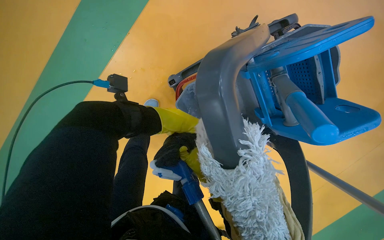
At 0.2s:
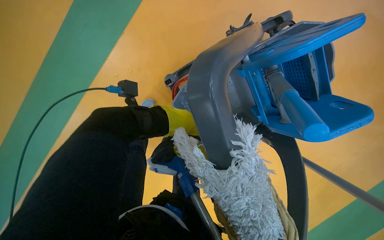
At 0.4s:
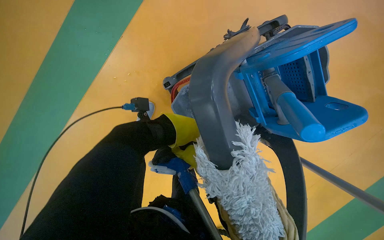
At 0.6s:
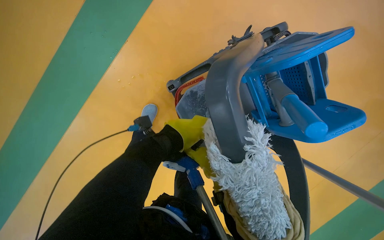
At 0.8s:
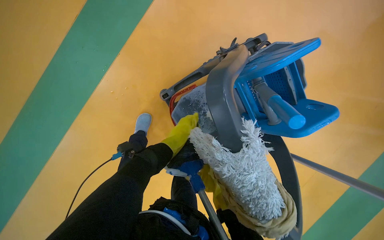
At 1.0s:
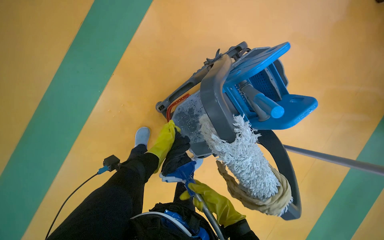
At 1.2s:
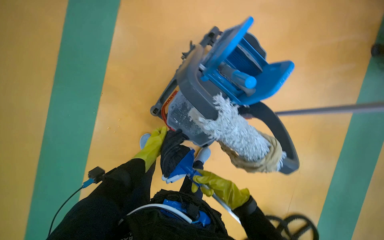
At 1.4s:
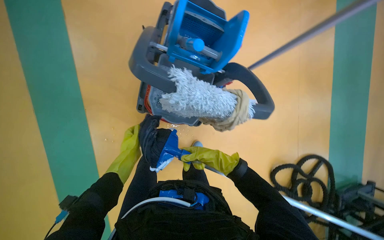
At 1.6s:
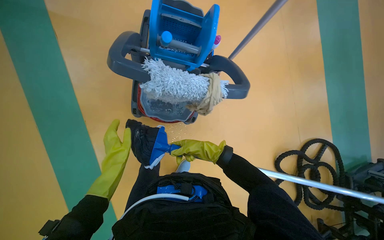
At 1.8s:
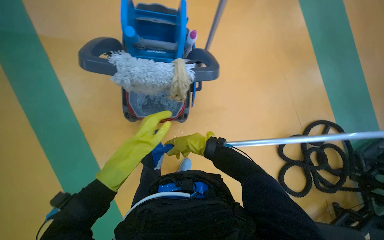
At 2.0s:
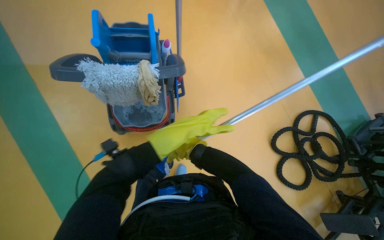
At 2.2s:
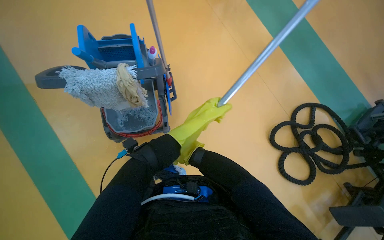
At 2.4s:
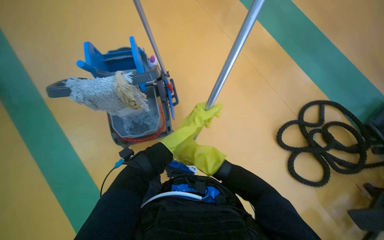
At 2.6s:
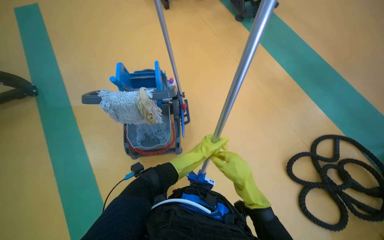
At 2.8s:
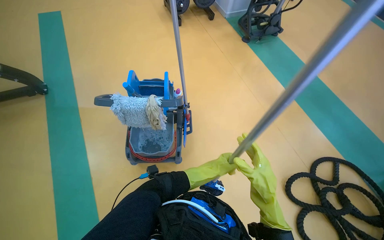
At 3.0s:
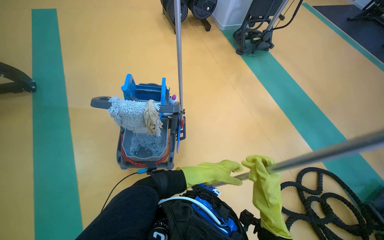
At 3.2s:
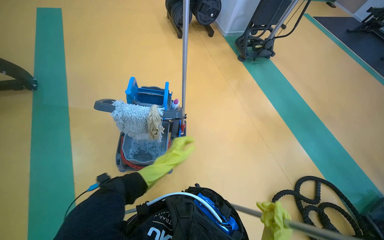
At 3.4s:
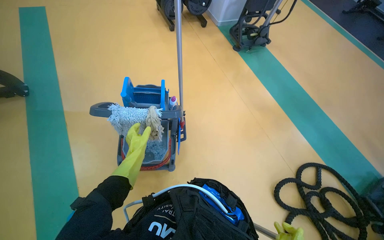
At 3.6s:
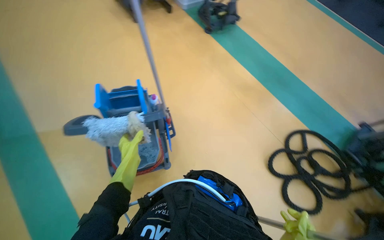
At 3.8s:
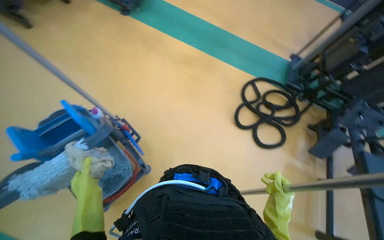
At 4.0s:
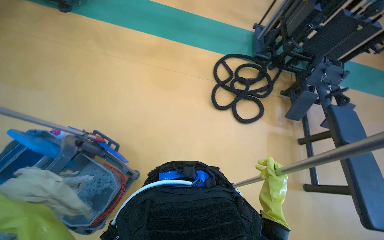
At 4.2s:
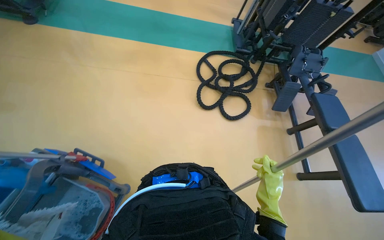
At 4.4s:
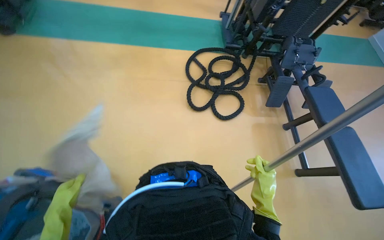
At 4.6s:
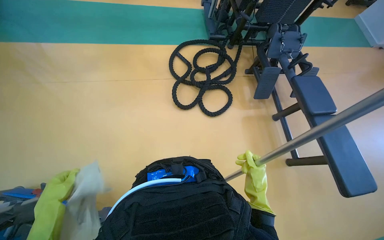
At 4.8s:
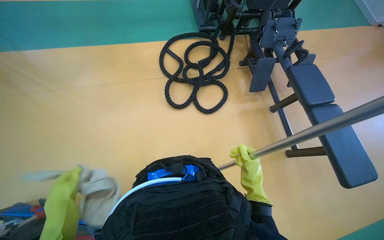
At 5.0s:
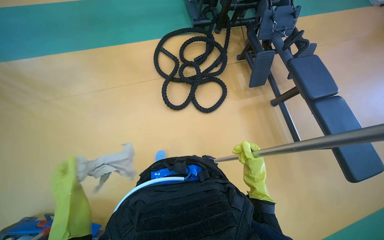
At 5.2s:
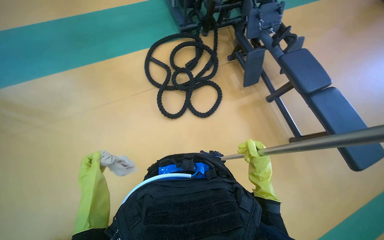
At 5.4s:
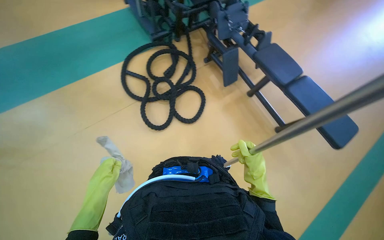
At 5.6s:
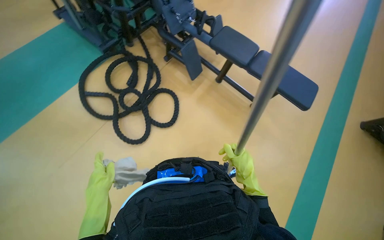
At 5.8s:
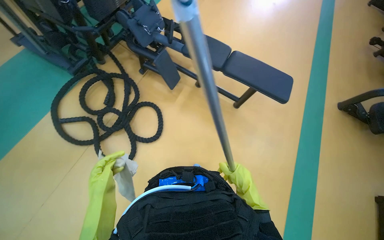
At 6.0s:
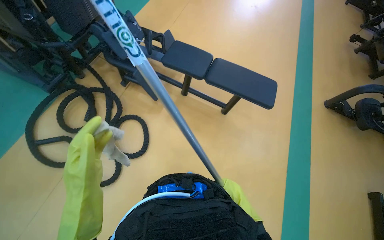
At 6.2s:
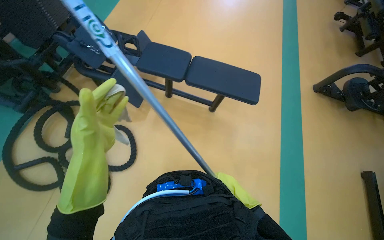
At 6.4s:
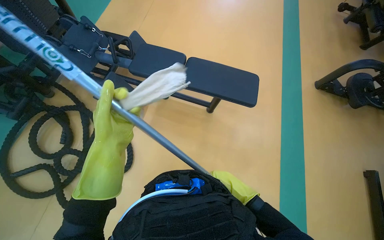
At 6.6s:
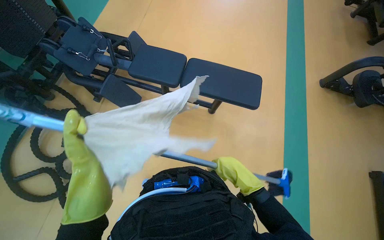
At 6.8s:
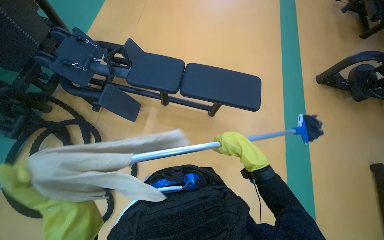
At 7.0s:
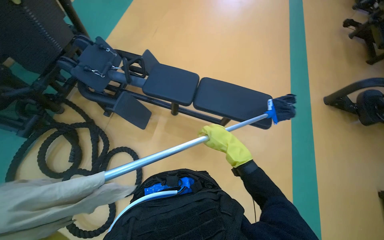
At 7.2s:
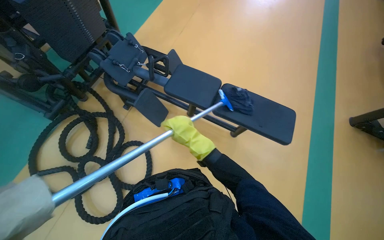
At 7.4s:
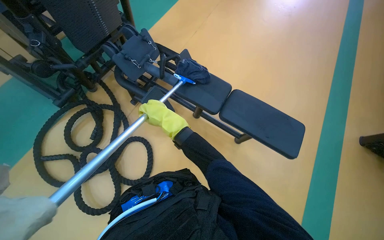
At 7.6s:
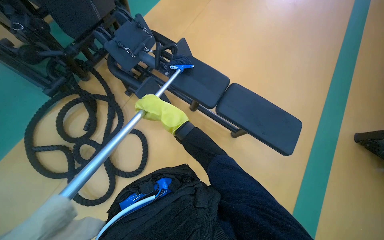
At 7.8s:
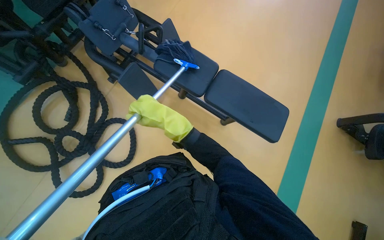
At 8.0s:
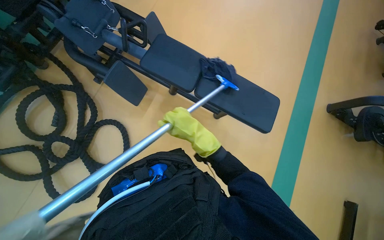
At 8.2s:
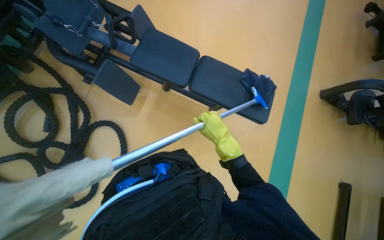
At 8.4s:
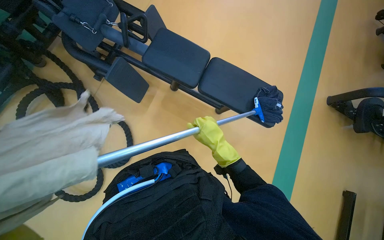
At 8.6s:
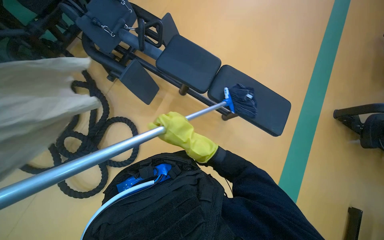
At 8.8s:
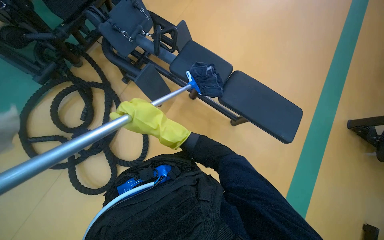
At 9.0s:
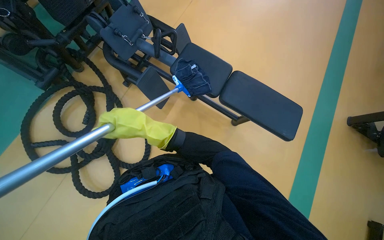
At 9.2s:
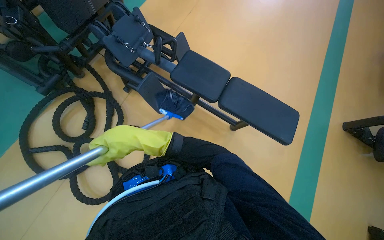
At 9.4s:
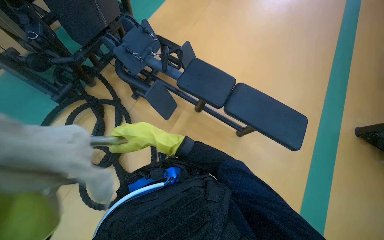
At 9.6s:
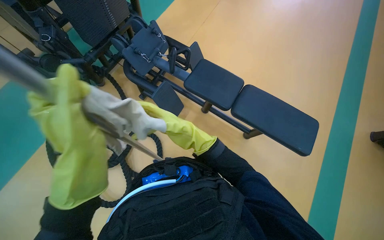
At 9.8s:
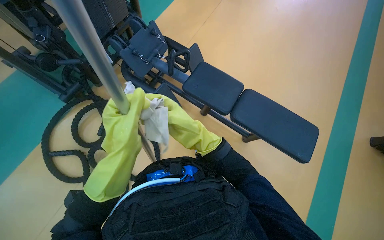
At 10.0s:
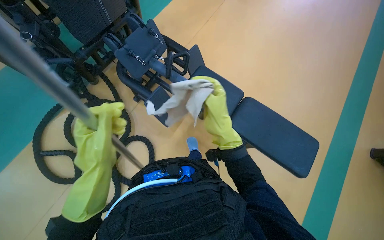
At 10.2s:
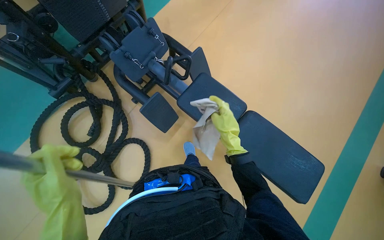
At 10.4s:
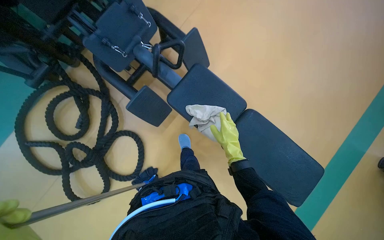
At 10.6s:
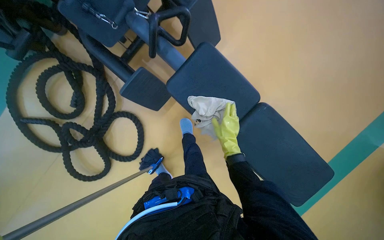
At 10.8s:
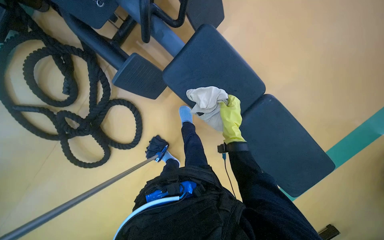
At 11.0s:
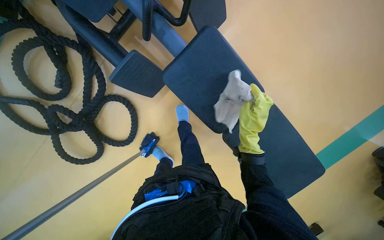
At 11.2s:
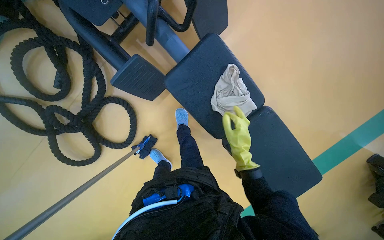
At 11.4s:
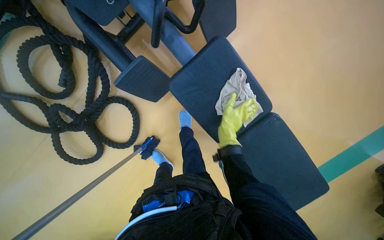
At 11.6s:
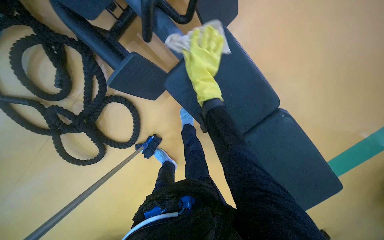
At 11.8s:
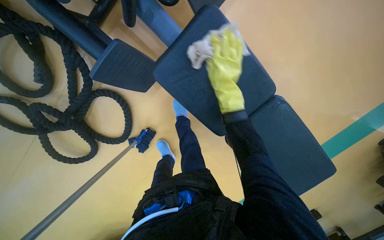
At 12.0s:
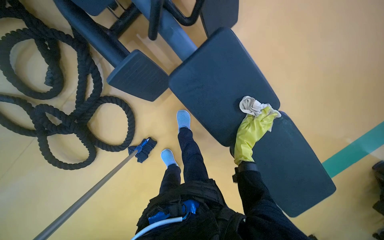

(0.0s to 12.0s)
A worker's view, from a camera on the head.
Job: preparing cleaning supplies.
The whole recording: Preparing mop for floor cleaning. The worker prepares the mop for floor cleaning by dipping and wringing it in the bucket.
0.0s - 1.6s: The scene turns roughly 55 degrees counterclockwise in the picture.
1.6s - 3.0s: The wearer looks roughly 25 degrees further upward.
3.0s - 4.4s: The head rotates approximately 65 degrees to the right. The camera pitches downward, by some 20 degrees.
4.4s - 6.0s: The camera travels roughly 60 cm. The wearer's head swings roughly 65 degrees to the right.
6.0s - 7.6s: The right hand heads up the picture and to the left, covering approximately 60 cm.
7.6s - 9.0s: The right hand reaches roughly 25 cm to the right, then returns.
9.0s - 10.4s: The camera travels approximately 50 cm.
10.4s - 12.0s: The camera pitches downward, by roughly 20 degrees.

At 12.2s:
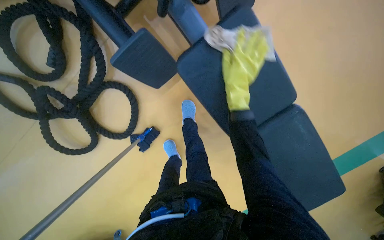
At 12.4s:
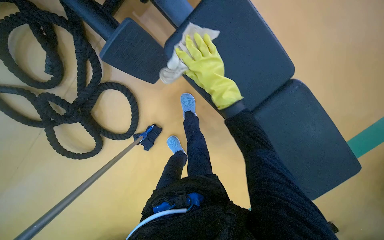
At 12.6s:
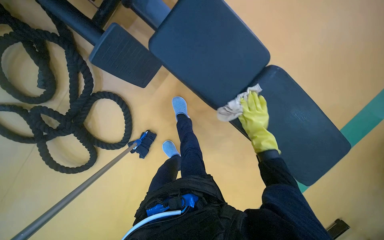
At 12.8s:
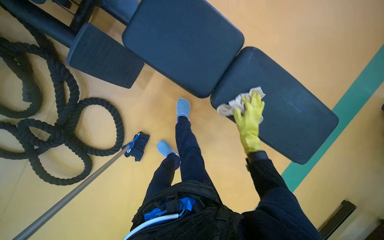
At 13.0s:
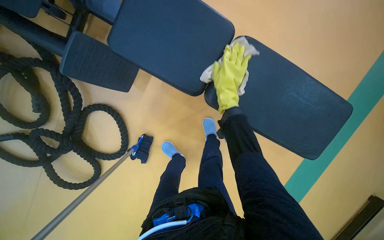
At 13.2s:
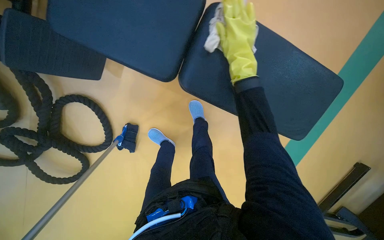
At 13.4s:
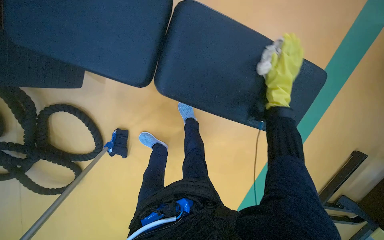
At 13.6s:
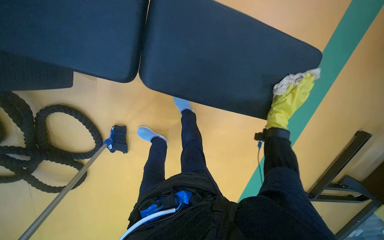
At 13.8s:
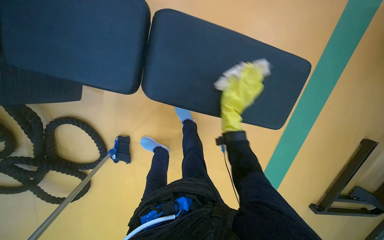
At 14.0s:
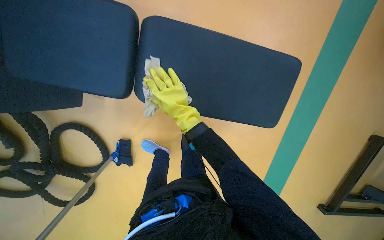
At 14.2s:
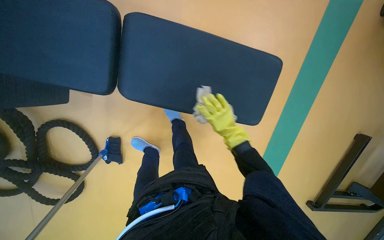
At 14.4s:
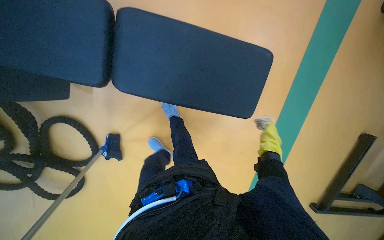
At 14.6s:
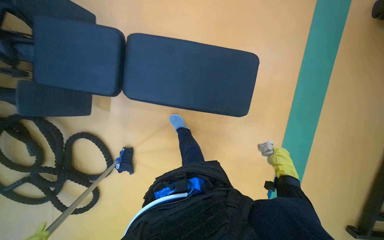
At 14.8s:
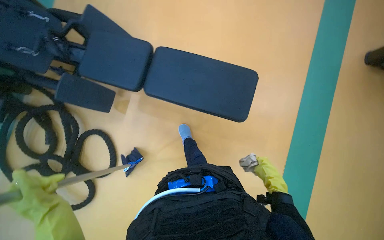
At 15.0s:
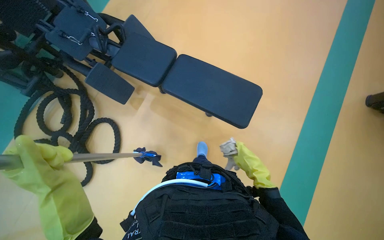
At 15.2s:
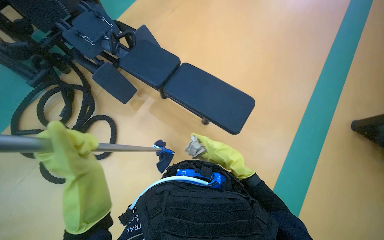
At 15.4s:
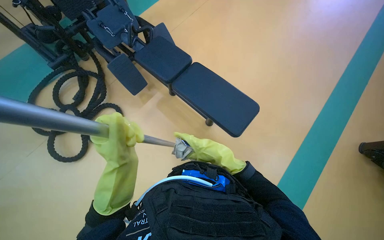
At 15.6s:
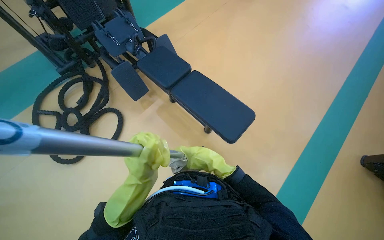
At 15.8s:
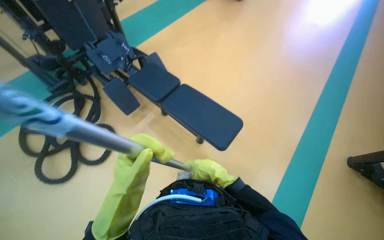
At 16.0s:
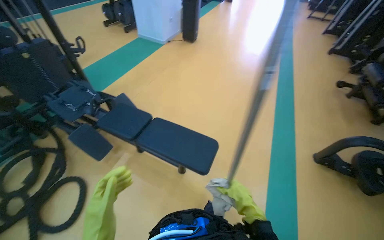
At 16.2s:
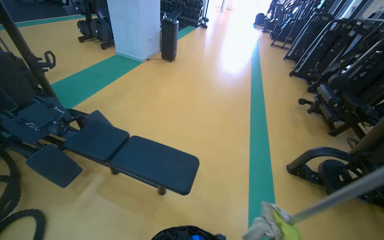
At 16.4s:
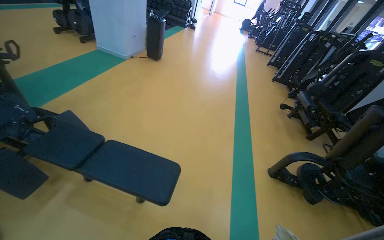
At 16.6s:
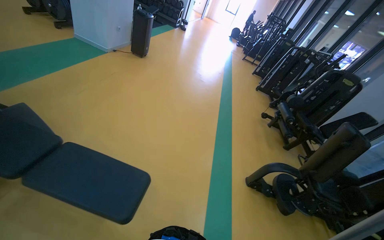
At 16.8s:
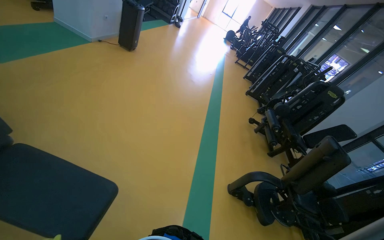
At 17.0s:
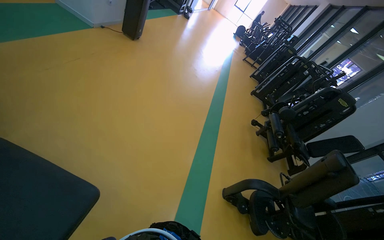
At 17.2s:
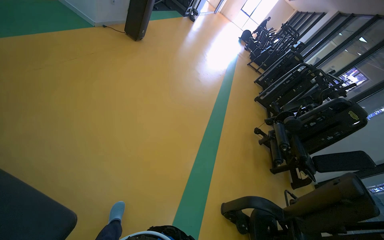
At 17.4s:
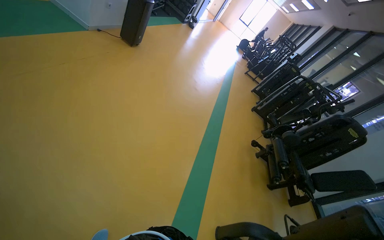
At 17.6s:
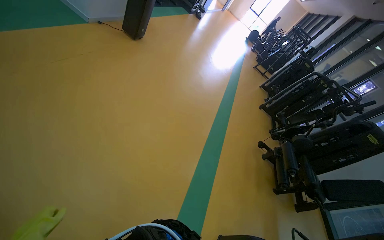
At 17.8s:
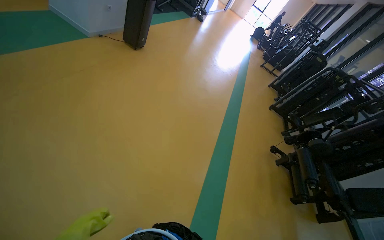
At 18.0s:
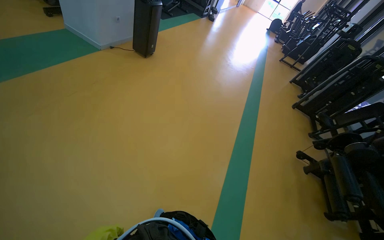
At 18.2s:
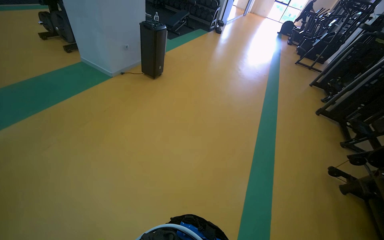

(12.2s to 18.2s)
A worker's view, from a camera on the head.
Job: preparing cleaning supplies.
The whole recording: Preparing mop for floor cleaning. The worker prepares the mop for floor cleaning by dipping and wringing it in the bucket.
12.2s - 13.8s: The wearer moves to the right, roughly 50 cm. The scene rotates counterclockwise by some 35 degrees.
13.8s - 15.2s: The camera is carried some 60 cm. The wearer looks approximately 35 degrees further upward.
15.2s - 16.6s: The camera is aimed roughly 30 degrees further to the right. The camera pitches upward, by about 30 degrees.
16.6s - 18.2s: The wearer moves some 1 m. The camera is aimed approximately 15 degrees further to the left.

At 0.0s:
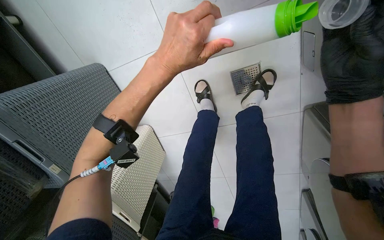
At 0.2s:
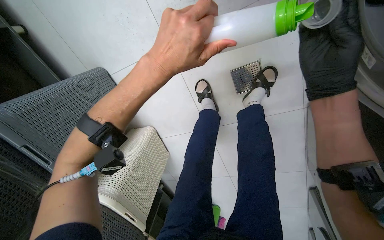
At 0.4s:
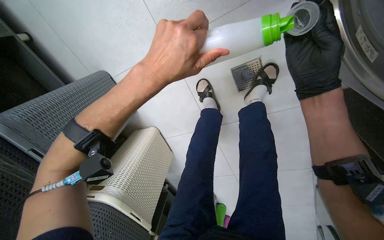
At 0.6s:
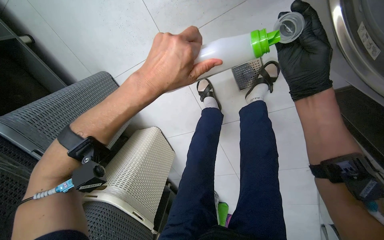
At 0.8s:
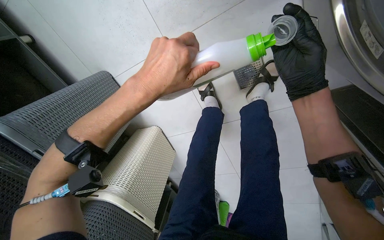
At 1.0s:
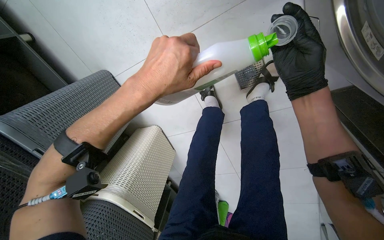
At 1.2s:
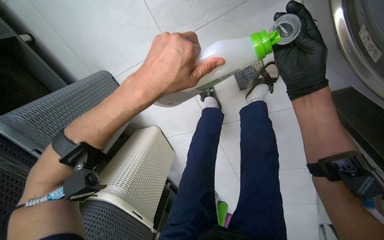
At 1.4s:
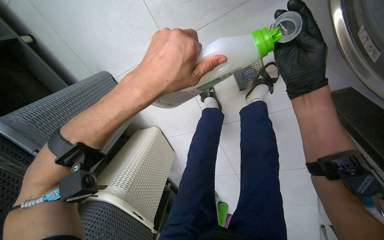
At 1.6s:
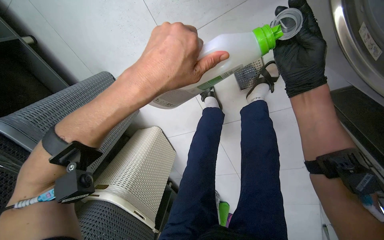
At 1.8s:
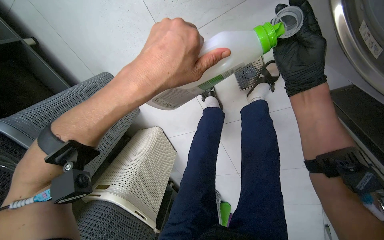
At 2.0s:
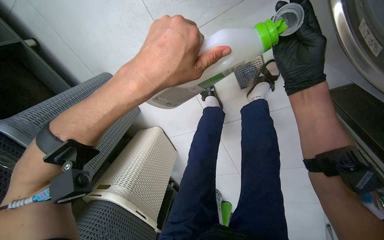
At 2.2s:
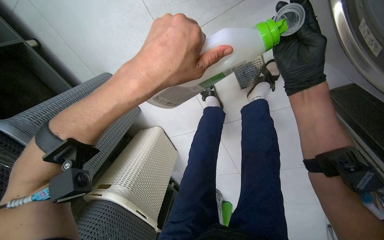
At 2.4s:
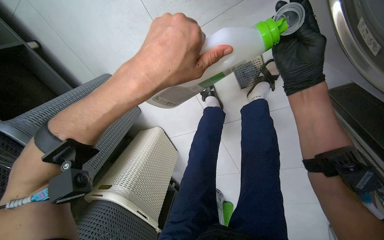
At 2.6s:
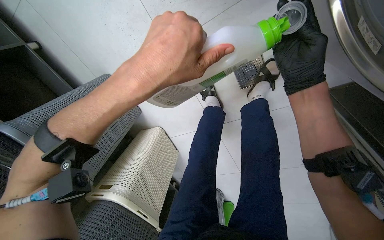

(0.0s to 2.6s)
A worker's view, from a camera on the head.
Job: managing laundry.
The whole recording: Adding detergent to washing machine. The worker measures and pours detergent into the washing machine.
0.0s - 2.6s: The hands make small movements and keep their place.
